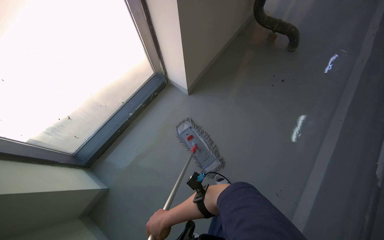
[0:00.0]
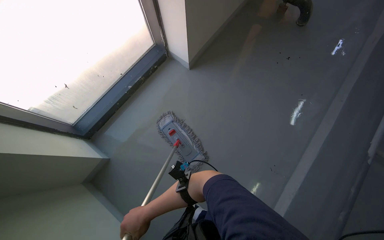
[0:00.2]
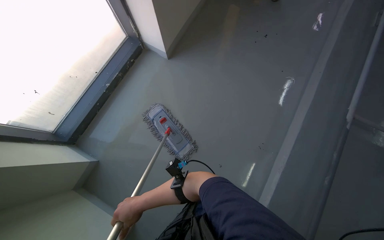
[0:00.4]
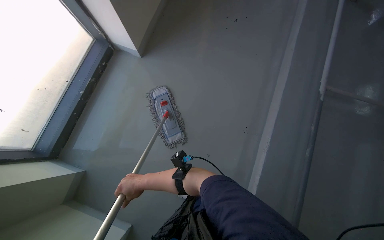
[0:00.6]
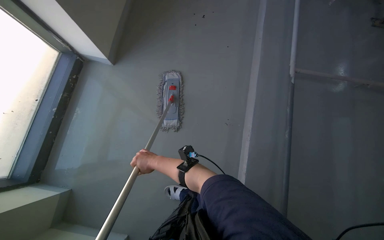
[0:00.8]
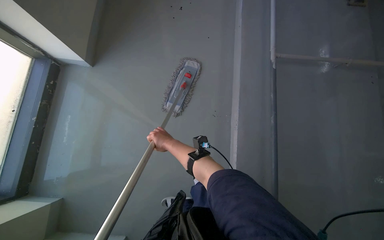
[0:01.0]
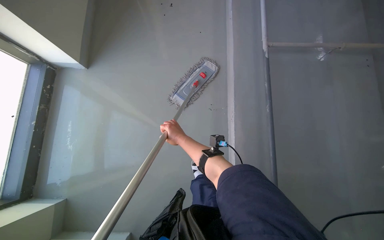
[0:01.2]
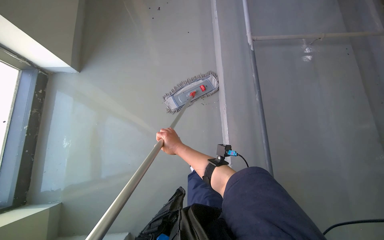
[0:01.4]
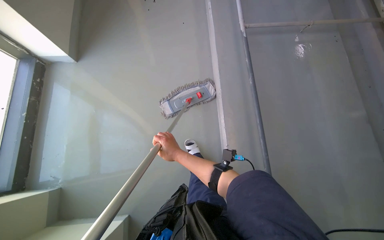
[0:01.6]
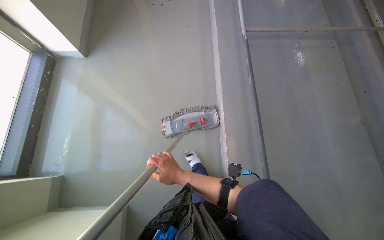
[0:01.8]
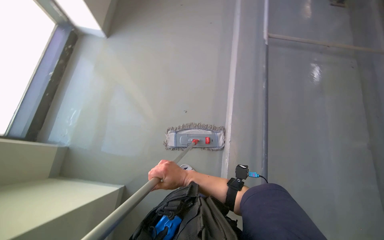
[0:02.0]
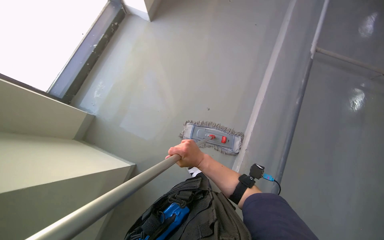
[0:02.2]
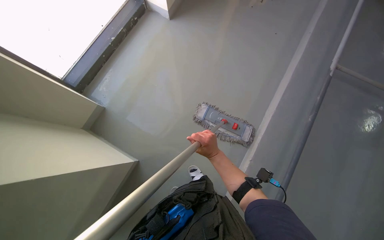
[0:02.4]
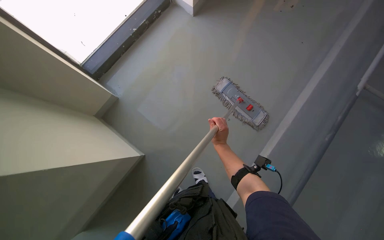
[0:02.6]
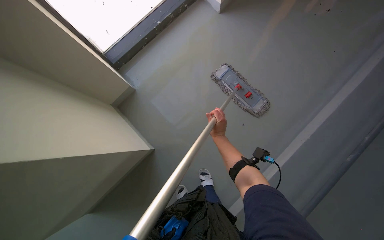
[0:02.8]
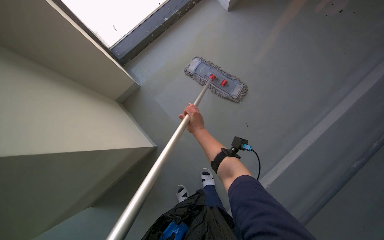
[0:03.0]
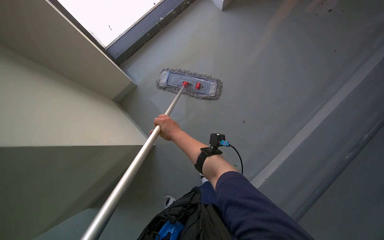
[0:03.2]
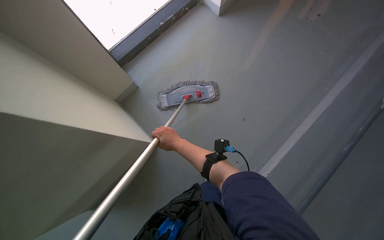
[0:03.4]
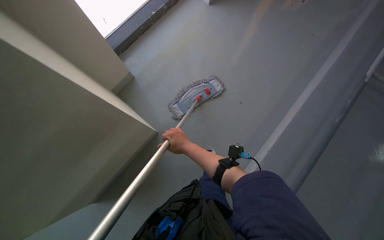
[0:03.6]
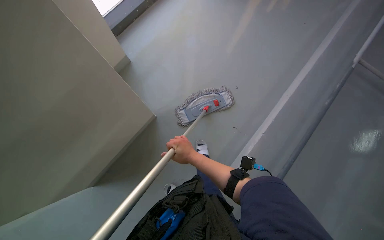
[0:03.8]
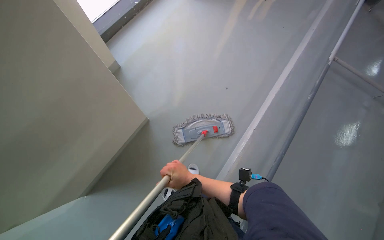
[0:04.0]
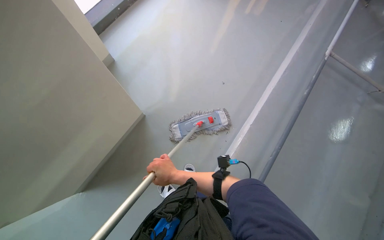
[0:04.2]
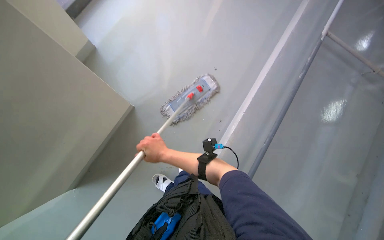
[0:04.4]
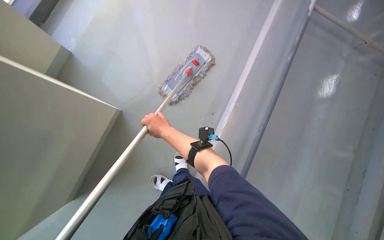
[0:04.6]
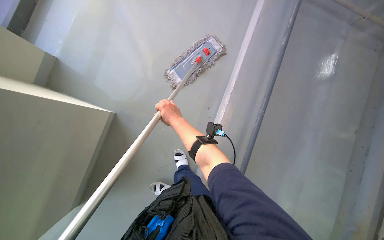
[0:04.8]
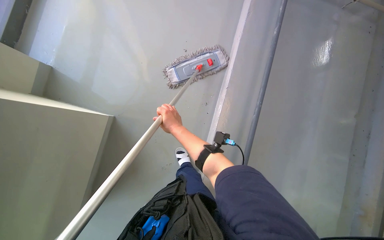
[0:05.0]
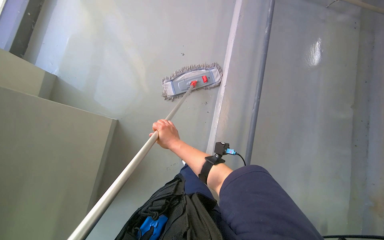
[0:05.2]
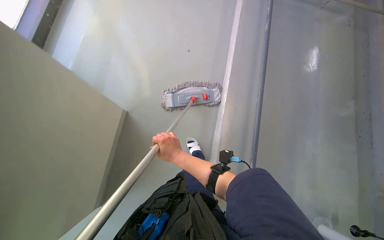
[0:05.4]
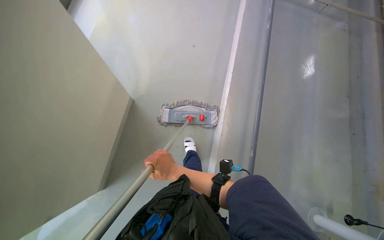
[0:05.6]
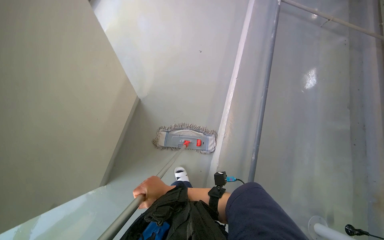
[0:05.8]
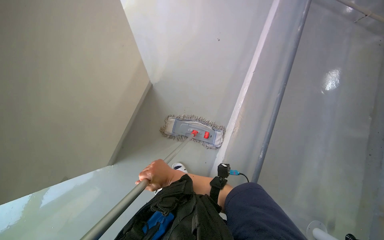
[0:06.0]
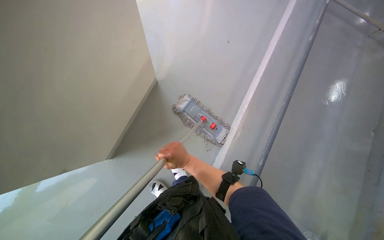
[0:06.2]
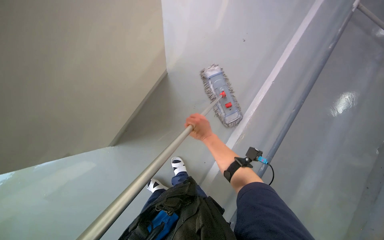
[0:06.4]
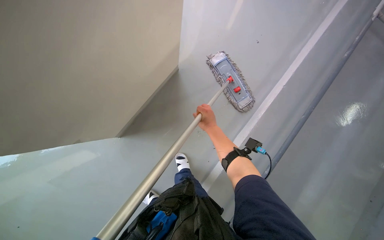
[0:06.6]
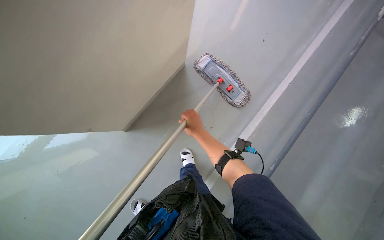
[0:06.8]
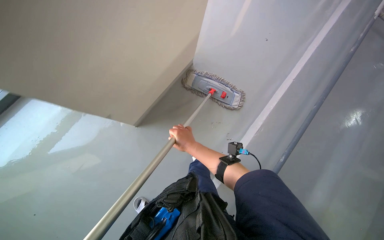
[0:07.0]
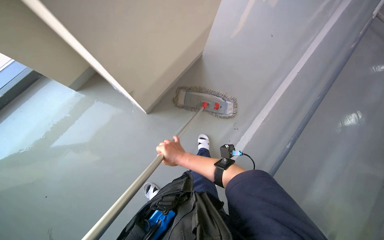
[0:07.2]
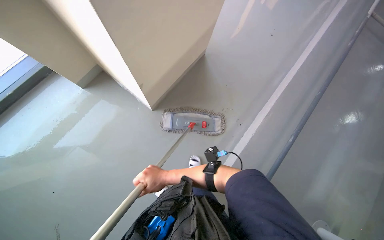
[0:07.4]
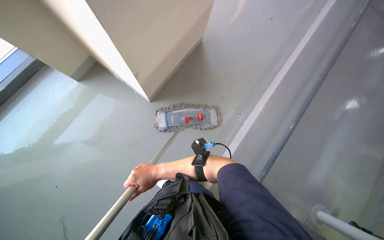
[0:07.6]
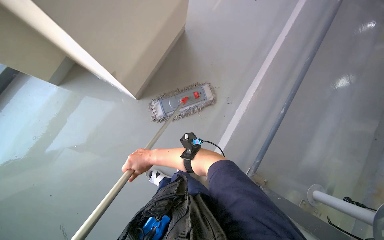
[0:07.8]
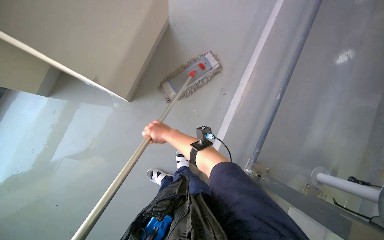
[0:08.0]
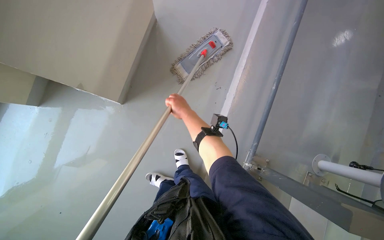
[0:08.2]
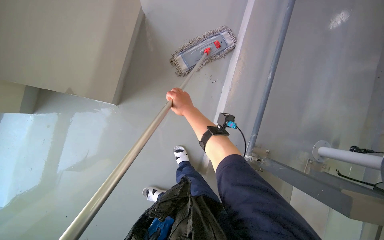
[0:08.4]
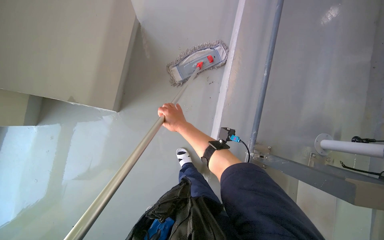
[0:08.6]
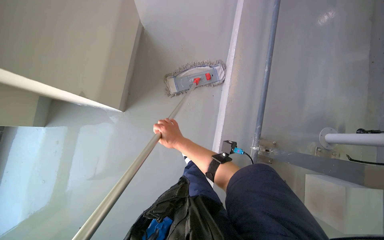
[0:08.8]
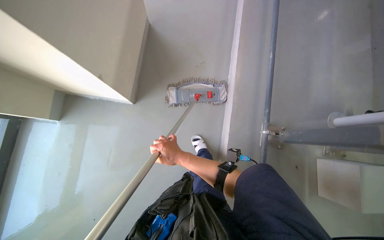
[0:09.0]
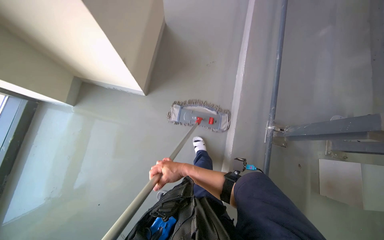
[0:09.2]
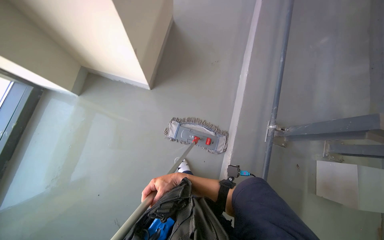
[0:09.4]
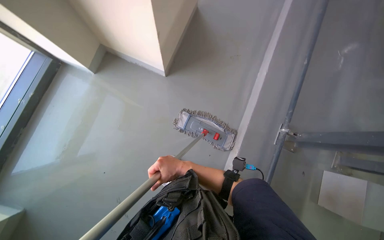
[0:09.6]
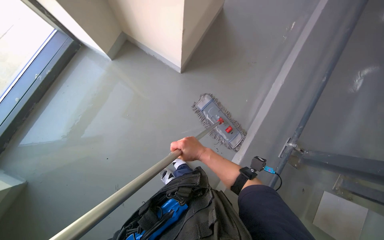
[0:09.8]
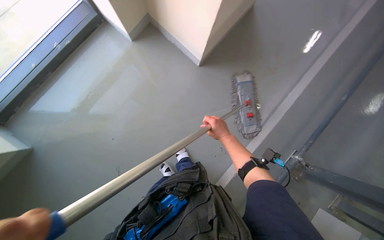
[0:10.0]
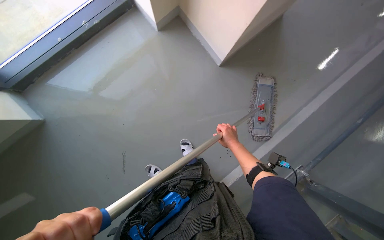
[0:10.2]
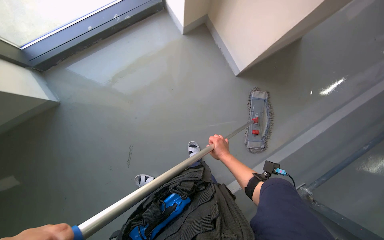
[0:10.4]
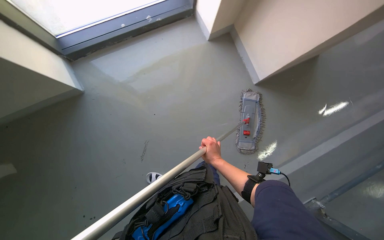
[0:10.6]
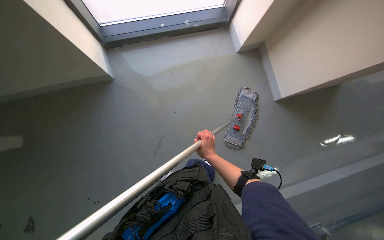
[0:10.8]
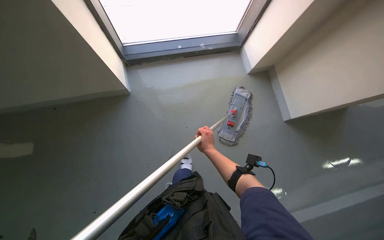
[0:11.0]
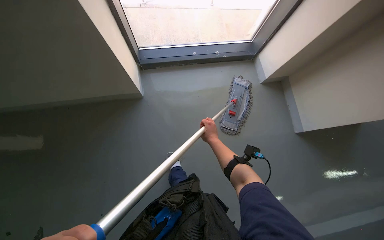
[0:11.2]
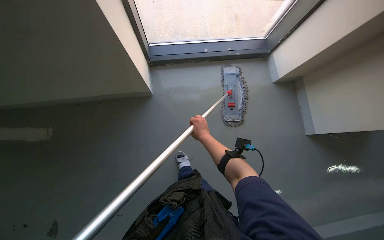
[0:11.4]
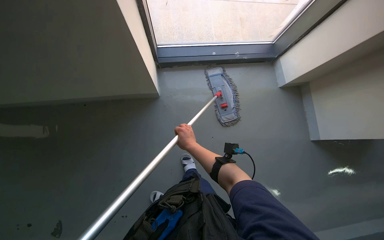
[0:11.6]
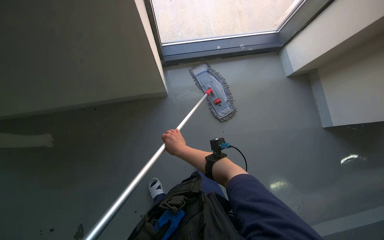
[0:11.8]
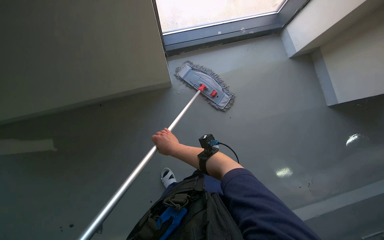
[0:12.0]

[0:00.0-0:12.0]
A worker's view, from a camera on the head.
Job: mopping floor.
The whole recording: Mopping floor near window. The worker mops the floor in the corner area near the window.
0:00.0 to 0:01.6: The wearer's head swings about 40 degrees to the right. The view tips downward by roughly 15 degrees.
0:03.0 to 0:04.4: The wearer moves some 40 cm. The head turns to the right by about 20 degrees.
0:06.0 to 0:07.6: The right hand reaches roughly 10 cm to the right, then returns.
0:07.6 to 0:09.0: The scene turns approximately 30 degrees counterclockwise in the picture. The right hand moves to the right, roughly 20 cm, and moves approximately 25 cm up the picture and comes back.
0:09.0 to 0:10.4: The head turns to the left by some 50 degrees. The camera pitches downward, by approximately 10 degrees.
0:10.4 to 0:12.0: The wearer looks roughly 30 degrees further to the left. The view tips upward by roughly 15 degrees.

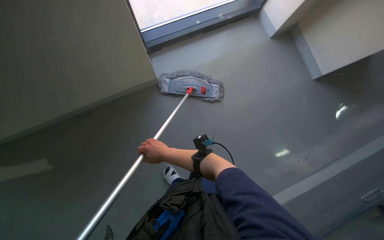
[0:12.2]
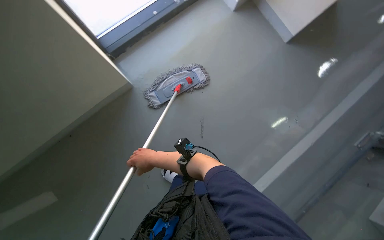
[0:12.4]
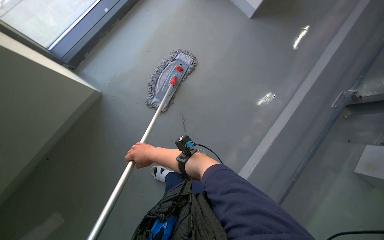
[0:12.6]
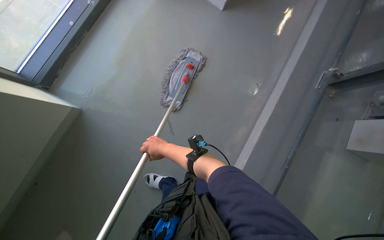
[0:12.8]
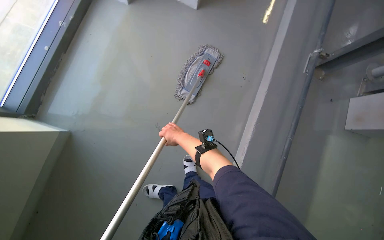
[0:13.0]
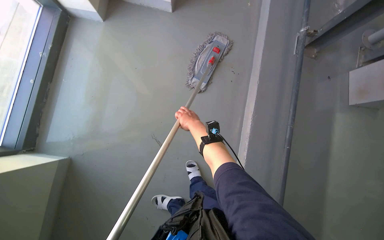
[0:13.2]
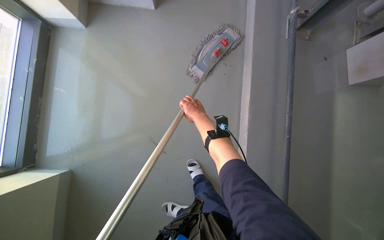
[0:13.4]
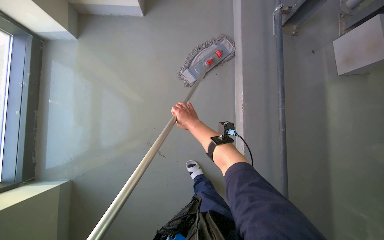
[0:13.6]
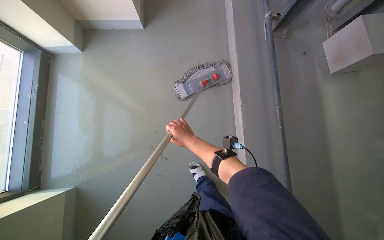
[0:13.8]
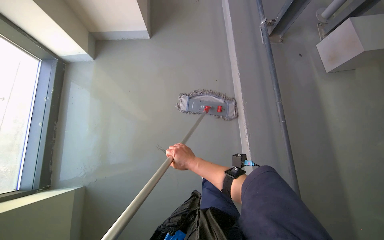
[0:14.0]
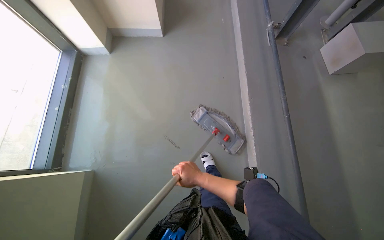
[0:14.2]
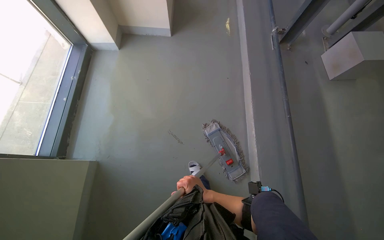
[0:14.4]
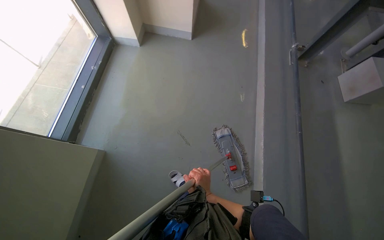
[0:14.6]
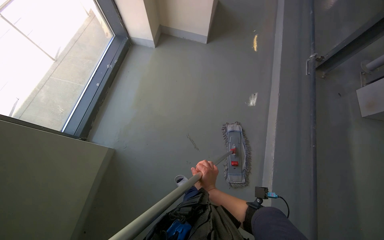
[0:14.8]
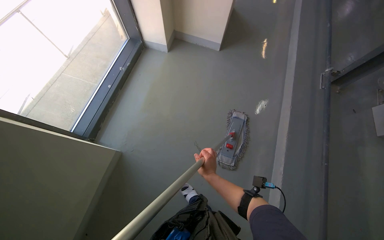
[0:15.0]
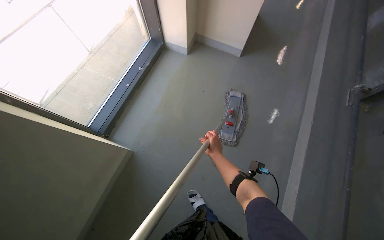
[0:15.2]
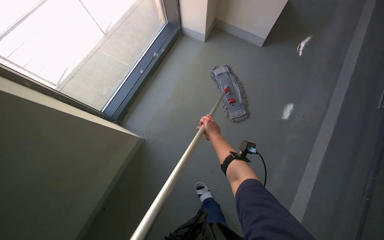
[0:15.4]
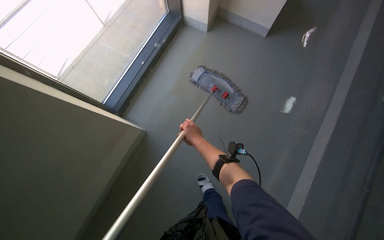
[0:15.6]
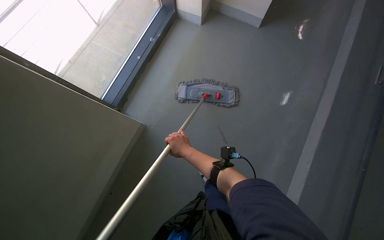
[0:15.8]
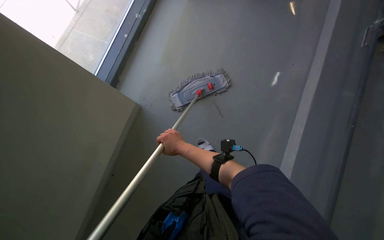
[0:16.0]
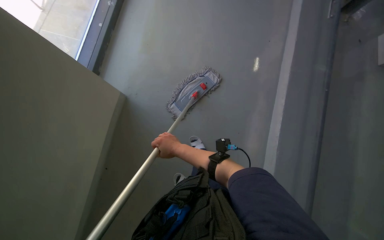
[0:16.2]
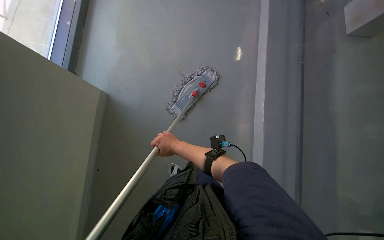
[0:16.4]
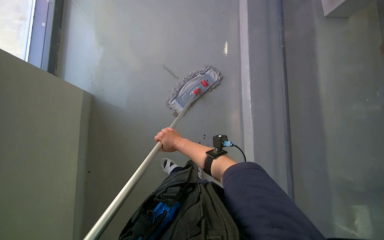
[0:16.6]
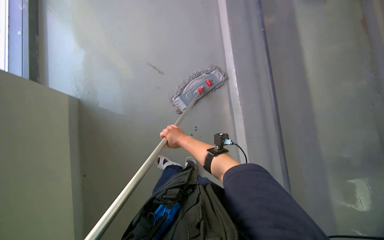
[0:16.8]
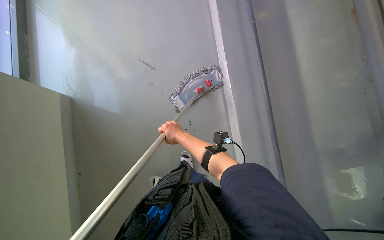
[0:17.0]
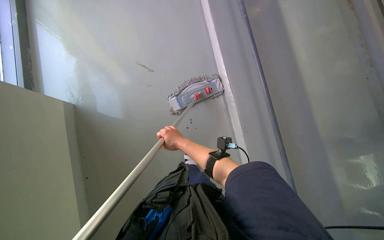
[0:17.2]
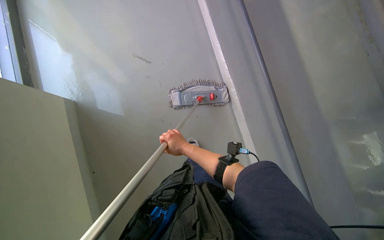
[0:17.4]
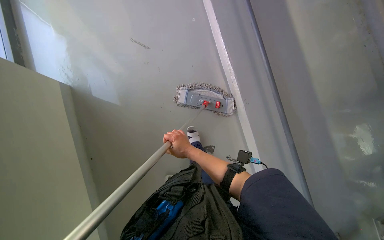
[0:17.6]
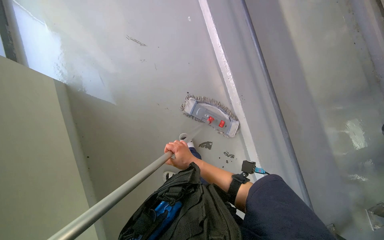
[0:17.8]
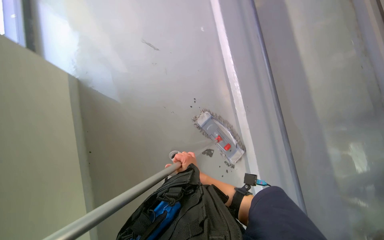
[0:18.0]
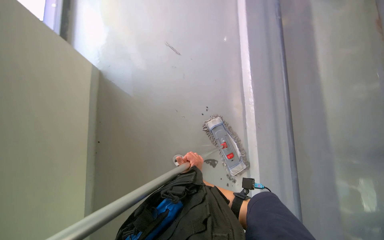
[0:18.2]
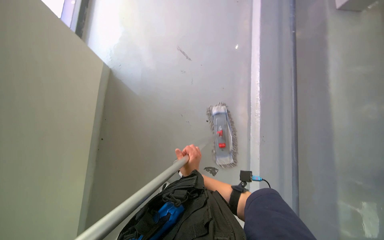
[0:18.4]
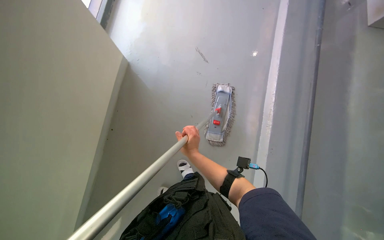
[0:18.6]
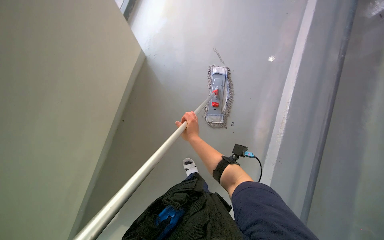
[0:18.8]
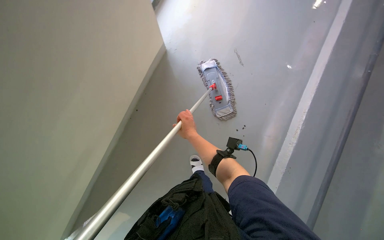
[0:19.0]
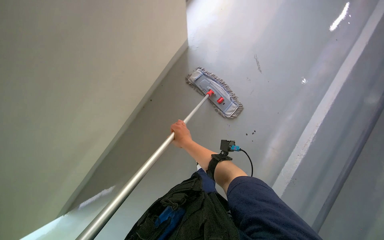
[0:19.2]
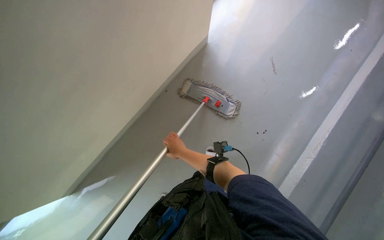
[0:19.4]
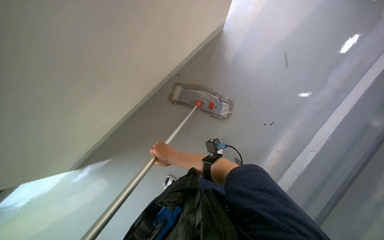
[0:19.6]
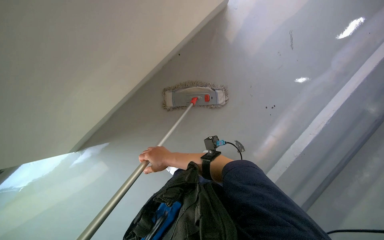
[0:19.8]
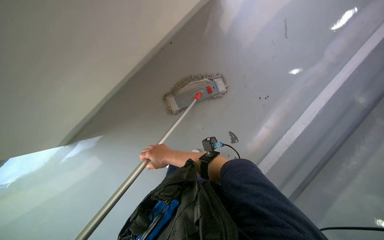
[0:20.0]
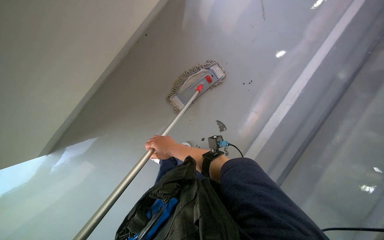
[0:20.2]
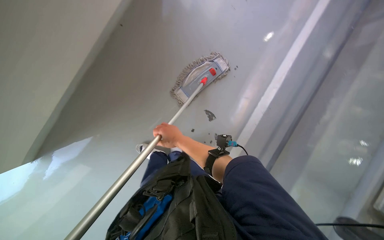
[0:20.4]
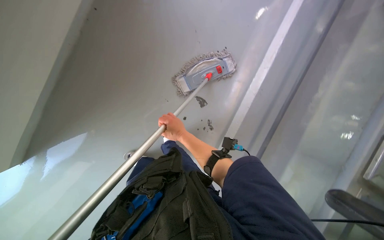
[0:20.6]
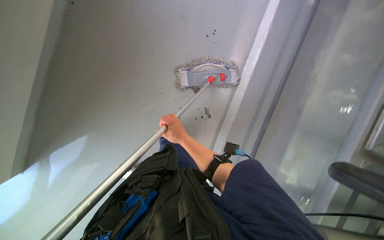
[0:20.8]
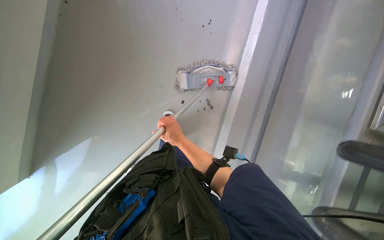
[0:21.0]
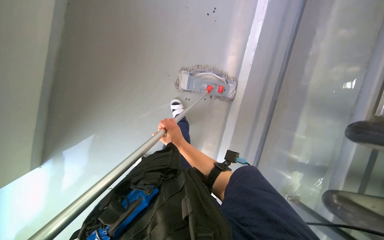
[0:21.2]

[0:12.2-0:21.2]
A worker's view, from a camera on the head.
Job: mopping floor.
The whole recording: Mopping floor near window. The worker mops the floor in the corner area near the window.
0:13.8 to 0:15.2: The wearer moves roughly 50 cm. The wearer looks approximately 10 degrees further upward. Everything in view rotates roughly 25 degrees clockwise.
0:15.2 to 0:16.6: The right hand shifts some 20 cm to the left.
0:16.6 to 0:18.2: The right hand travels nearer to the camera and down the picture by approximately 15 cm.
0:18.2 to 0:19.8: The head turns to the left by approximately 35 degrees.
0:19.8 to 0:21.2: The wearer looks approximately 20 degrees further downward.
